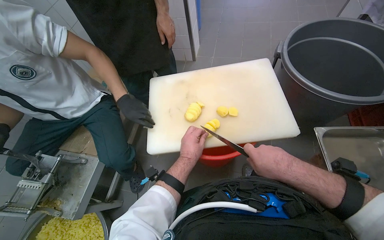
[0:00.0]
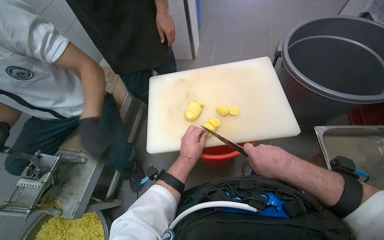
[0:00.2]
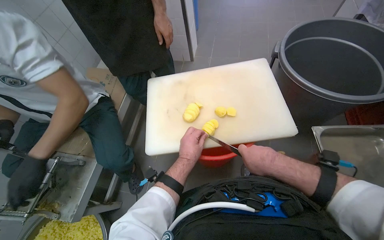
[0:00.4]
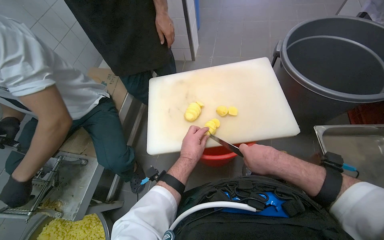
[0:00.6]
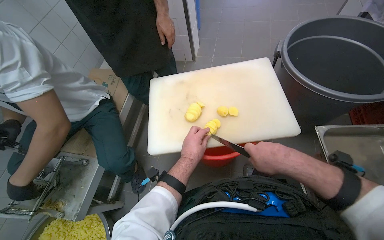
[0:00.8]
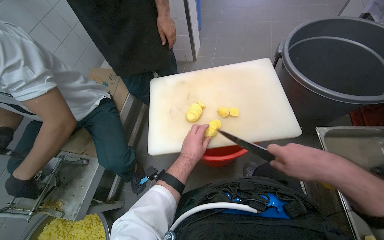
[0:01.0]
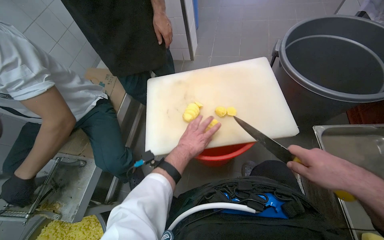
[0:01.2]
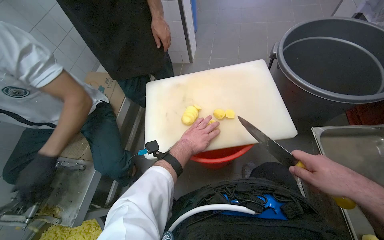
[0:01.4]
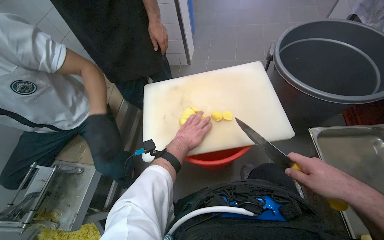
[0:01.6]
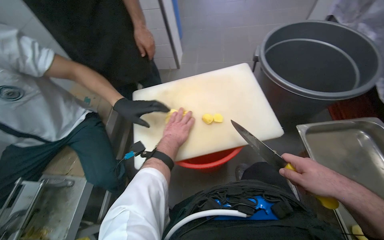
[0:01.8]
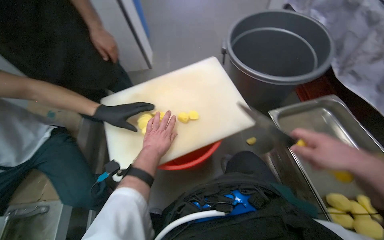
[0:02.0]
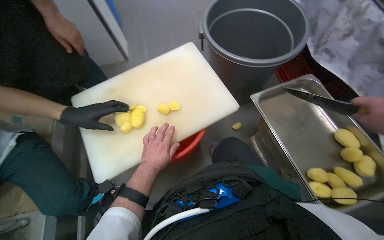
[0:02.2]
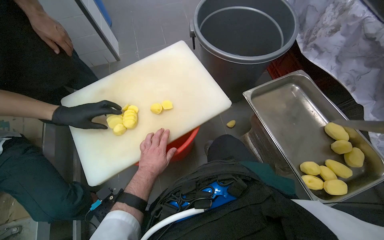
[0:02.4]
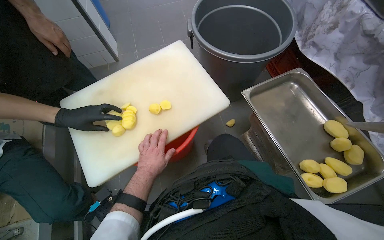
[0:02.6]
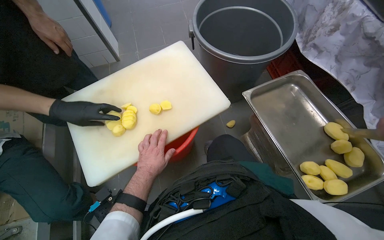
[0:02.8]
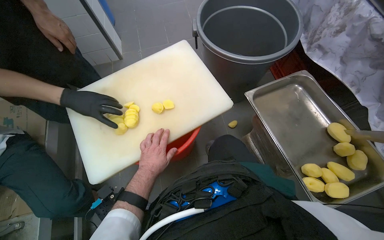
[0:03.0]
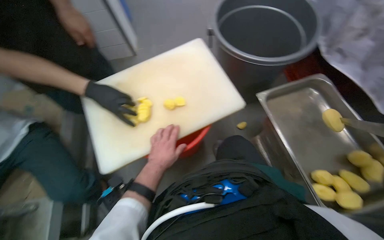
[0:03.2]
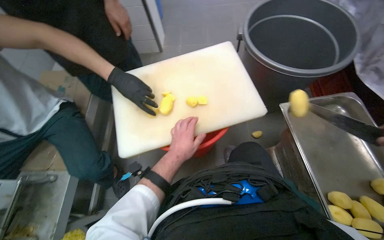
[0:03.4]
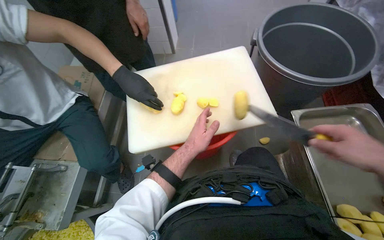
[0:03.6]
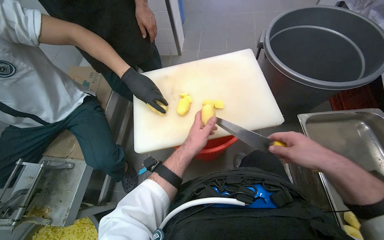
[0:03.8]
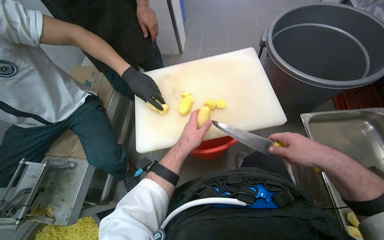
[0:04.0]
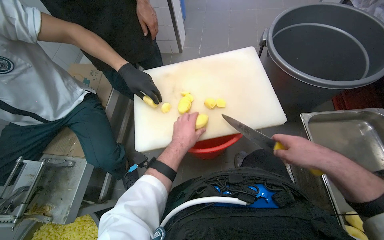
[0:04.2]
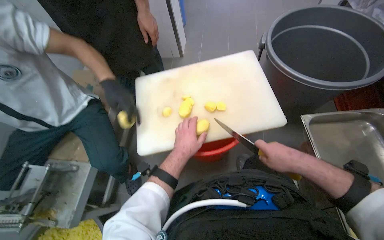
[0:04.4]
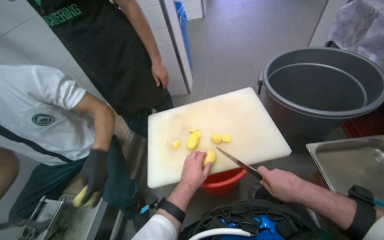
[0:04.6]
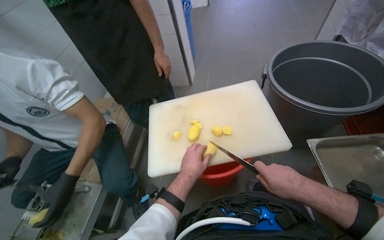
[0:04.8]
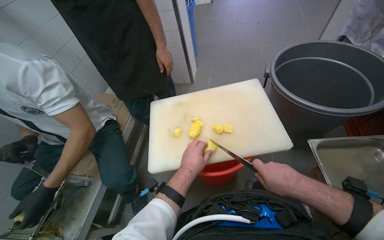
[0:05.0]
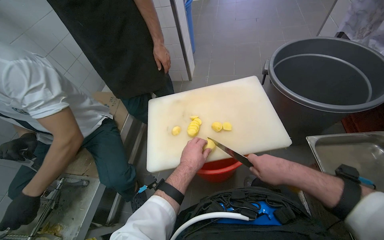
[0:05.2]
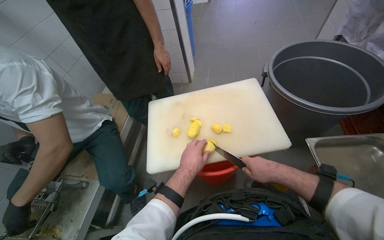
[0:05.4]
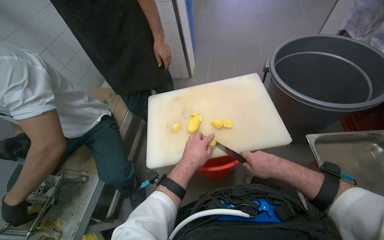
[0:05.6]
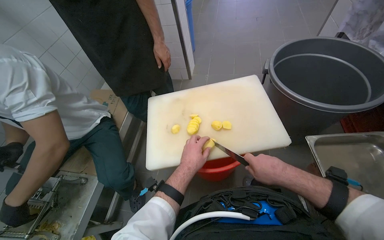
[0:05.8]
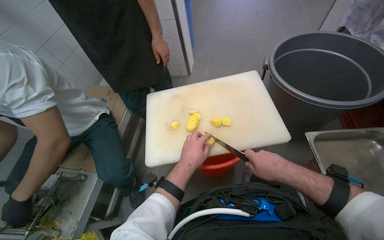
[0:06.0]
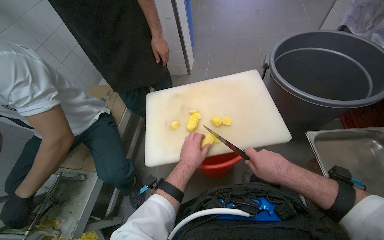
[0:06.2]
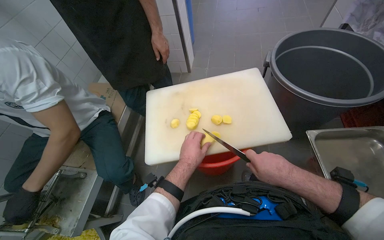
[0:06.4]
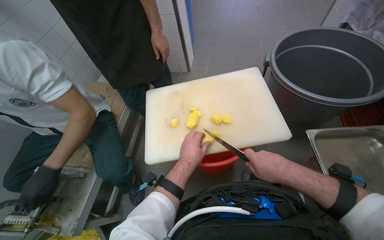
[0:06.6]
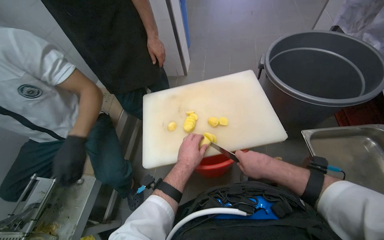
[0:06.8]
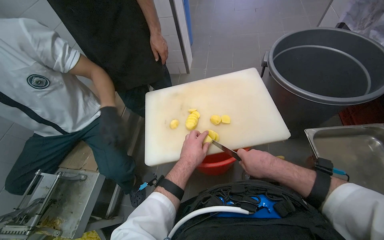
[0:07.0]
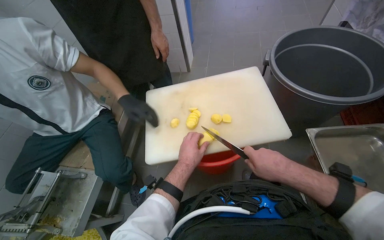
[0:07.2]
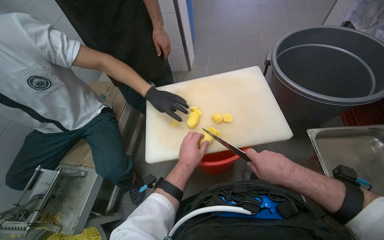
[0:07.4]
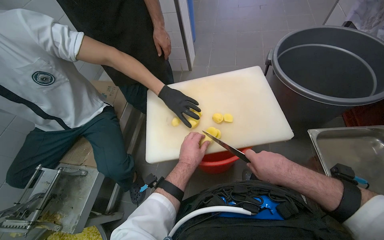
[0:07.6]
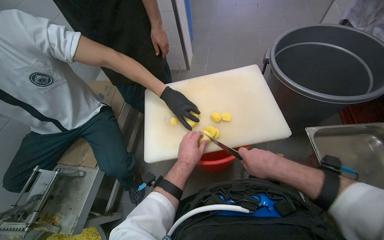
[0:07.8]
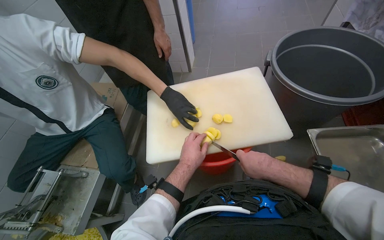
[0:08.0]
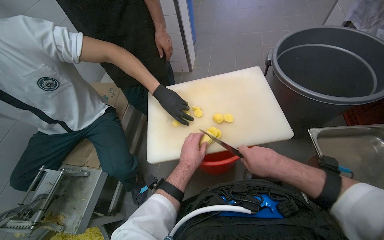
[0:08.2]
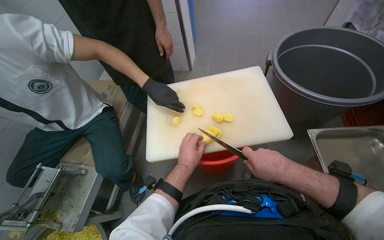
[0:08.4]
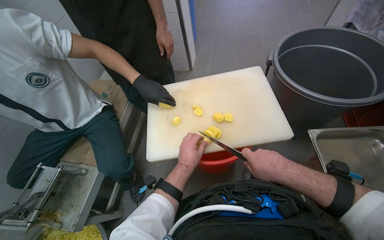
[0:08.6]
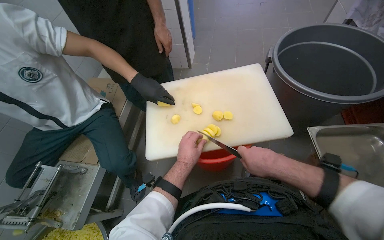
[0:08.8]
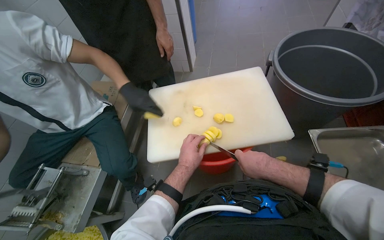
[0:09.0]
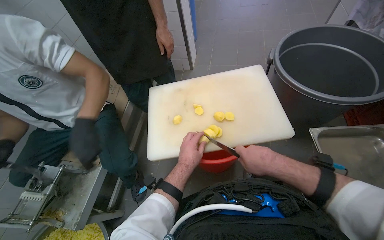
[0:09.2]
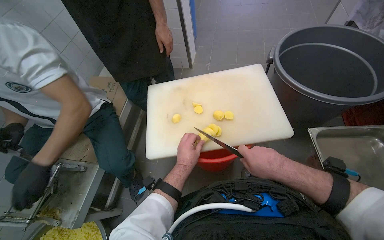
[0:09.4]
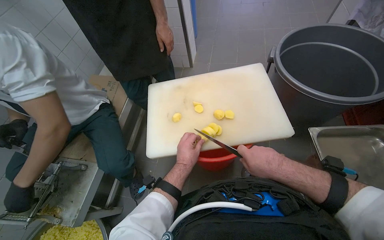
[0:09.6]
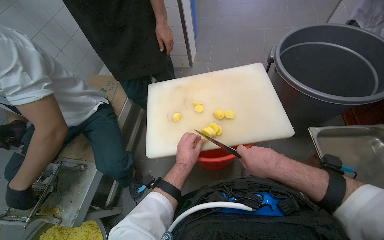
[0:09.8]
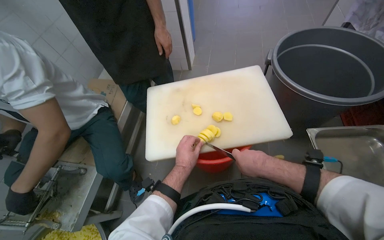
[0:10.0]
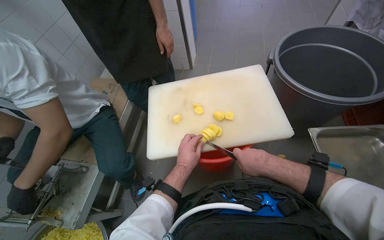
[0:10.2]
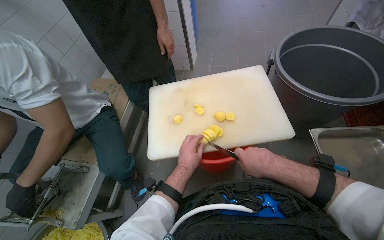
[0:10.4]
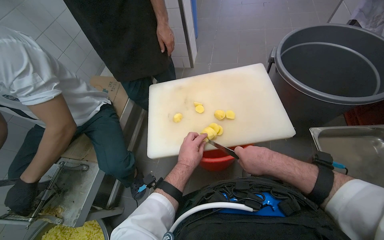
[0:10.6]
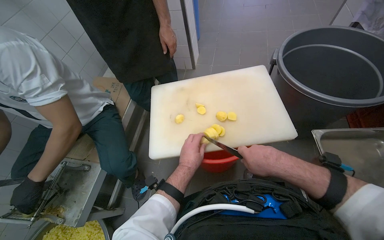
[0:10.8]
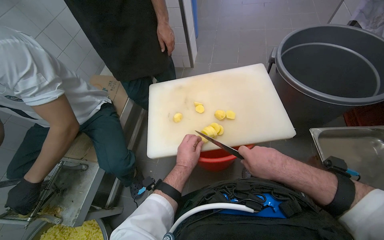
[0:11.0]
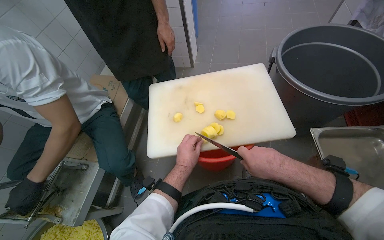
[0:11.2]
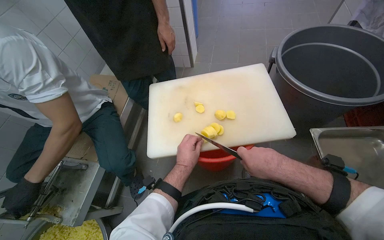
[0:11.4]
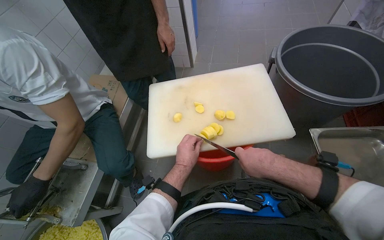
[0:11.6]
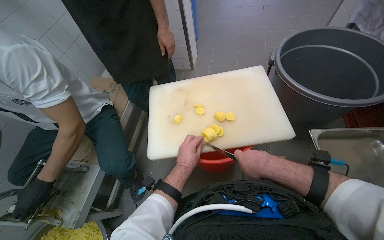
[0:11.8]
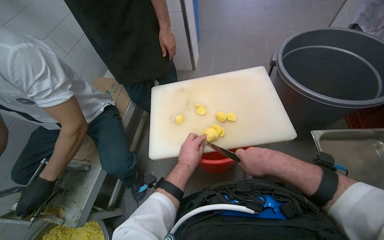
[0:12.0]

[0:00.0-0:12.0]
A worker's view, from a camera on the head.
Job: preparing food.
The whole recording: Slicing potatoes on cutting board. The worker slices peeled potatoes on a white cutting board with a knife.
0:00.0 to 0:01.6: The right hand shifts approximately 15 cm to the right.
0:01.6 to 0:03.0: The head rotates some 25 degrees to the right.
0:03.0 to 0:04.4: The wearer's head swings approximately 20 degrees to the left.
0:04.4 to 0:07.6: The hands make small movements and keep their place.
0:07.6 to 0:12.0: The hands make small movements and keep their place.

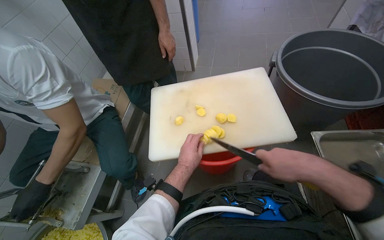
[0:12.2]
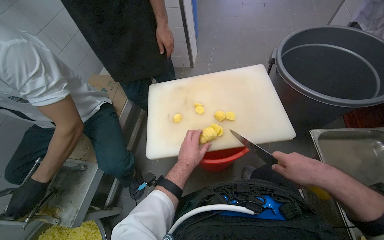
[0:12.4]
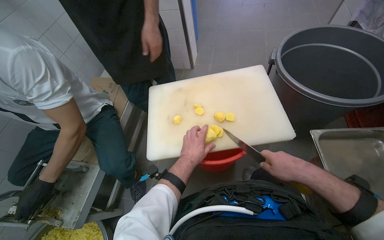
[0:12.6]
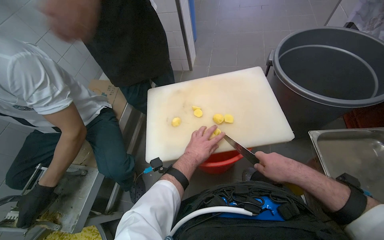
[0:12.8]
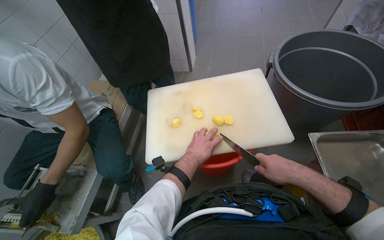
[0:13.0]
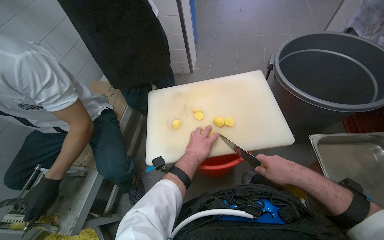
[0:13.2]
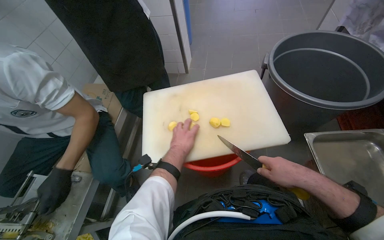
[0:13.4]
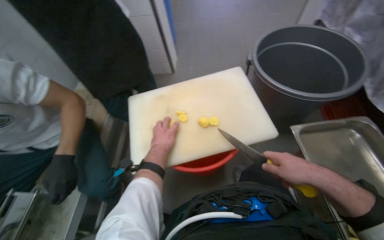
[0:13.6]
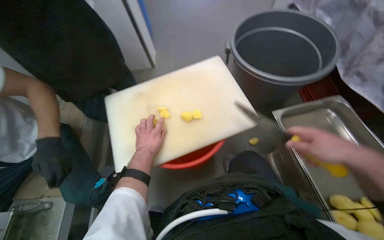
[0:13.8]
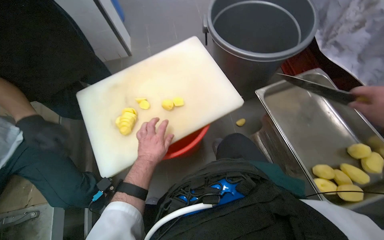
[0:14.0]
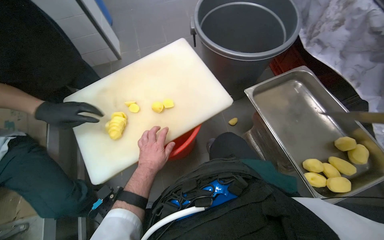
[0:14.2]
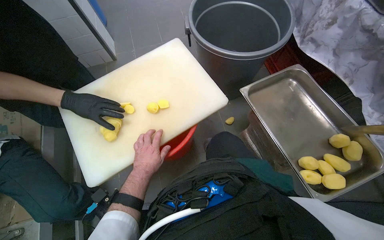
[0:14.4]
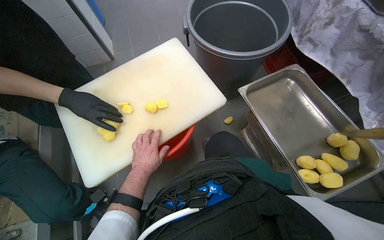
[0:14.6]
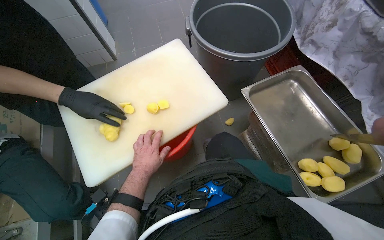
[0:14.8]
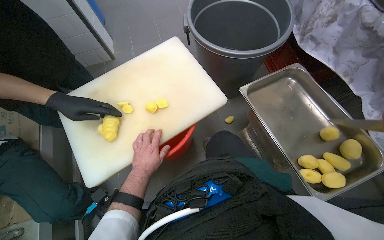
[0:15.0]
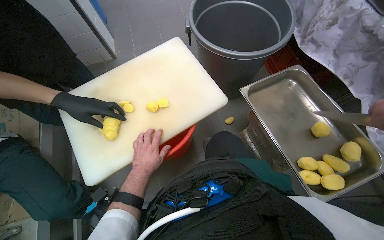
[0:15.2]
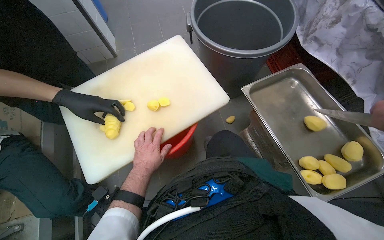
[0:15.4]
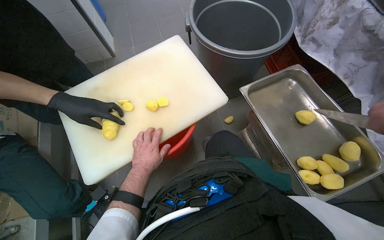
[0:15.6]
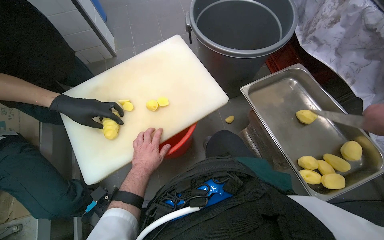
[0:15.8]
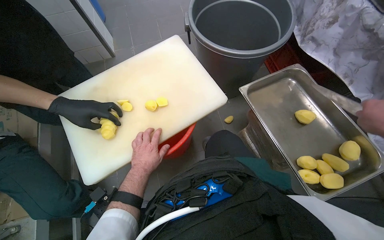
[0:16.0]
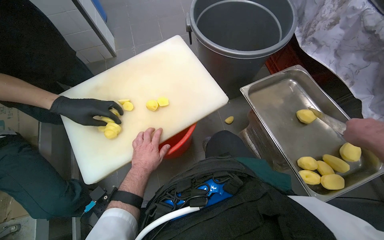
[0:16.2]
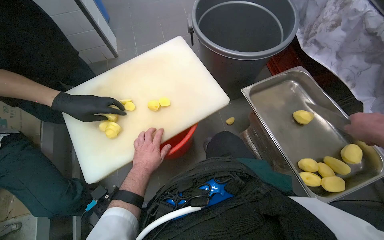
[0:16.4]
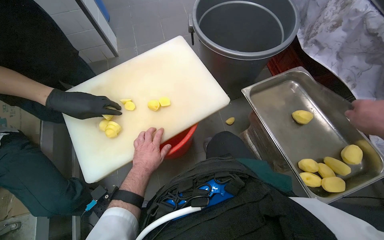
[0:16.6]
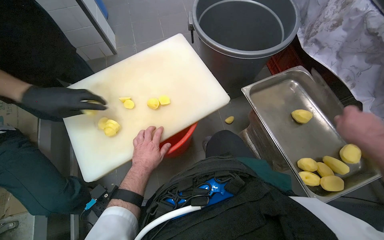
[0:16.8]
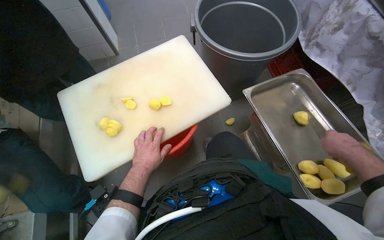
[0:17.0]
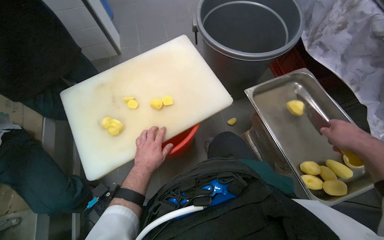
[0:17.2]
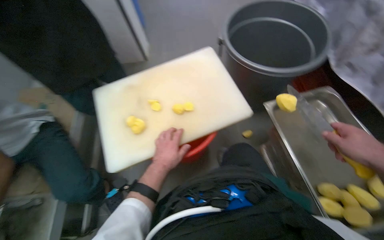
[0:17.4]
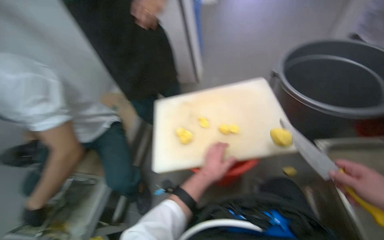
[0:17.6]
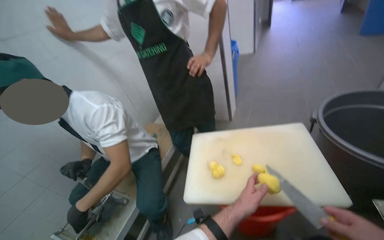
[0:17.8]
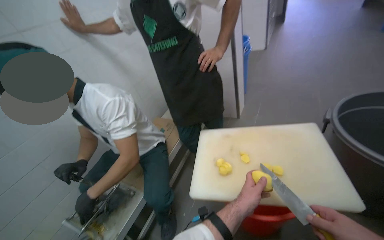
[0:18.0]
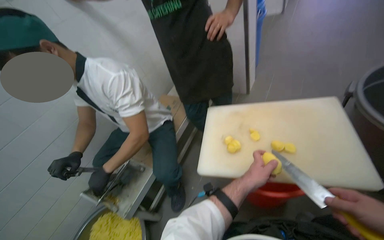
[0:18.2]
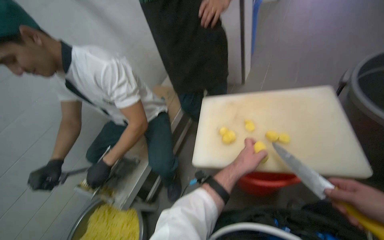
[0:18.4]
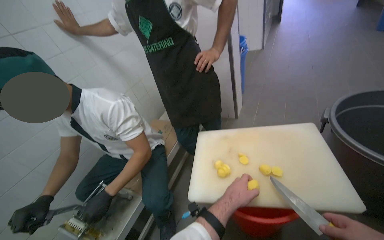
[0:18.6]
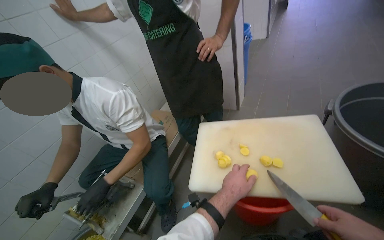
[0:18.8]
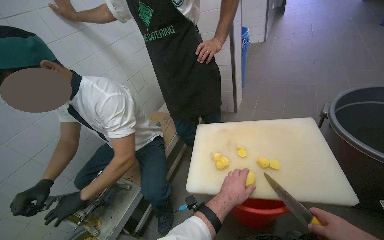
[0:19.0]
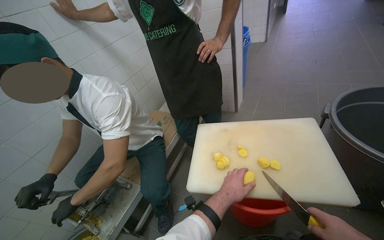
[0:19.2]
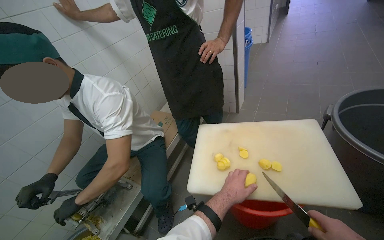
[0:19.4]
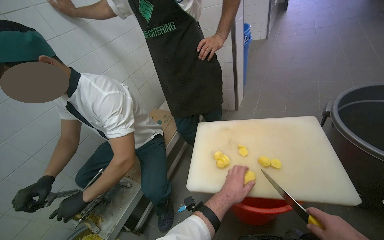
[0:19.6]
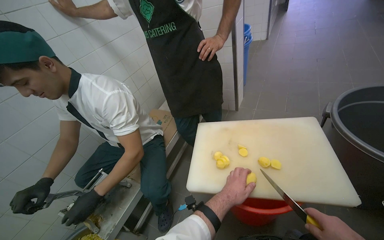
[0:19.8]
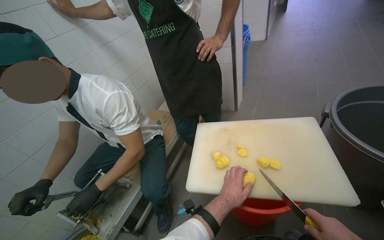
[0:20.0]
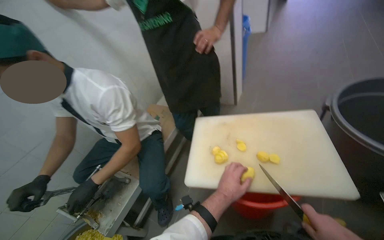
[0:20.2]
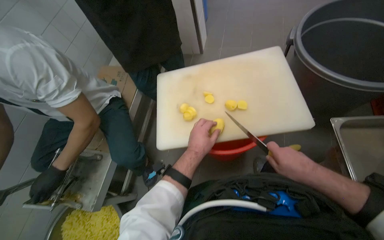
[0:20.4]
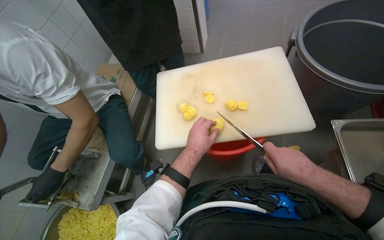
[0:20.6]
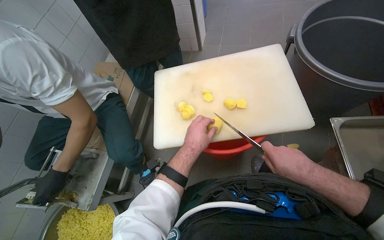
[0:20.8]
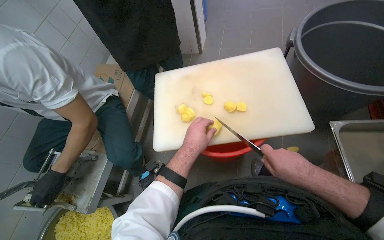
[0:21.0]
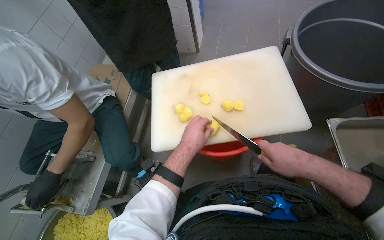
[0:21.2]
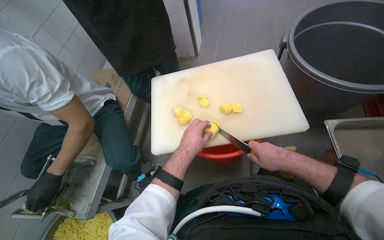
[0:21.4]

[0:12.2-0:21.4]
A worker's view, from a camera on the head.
Job: preparing food.
The whole recording: Slicing potatoes on cutting board. The worker slices peeled potatoes on a white cutting board with a knife.
0:12.2 to 0:13.8: The right hand travels to the right by approximately 15 cm.
0:16.8 to 0:18.4: The wearer looks approximately 40 degrees further to the left.
0:19.8 to 0:21.4: The wearer looks approximately 15 degrees further to the right. The wearer looks roughly 15 degrees further downward.
